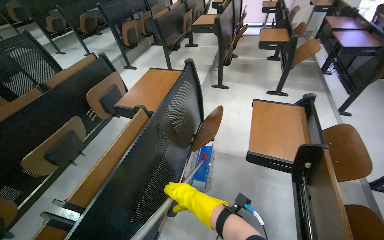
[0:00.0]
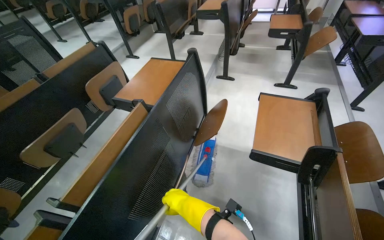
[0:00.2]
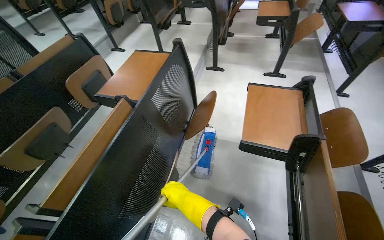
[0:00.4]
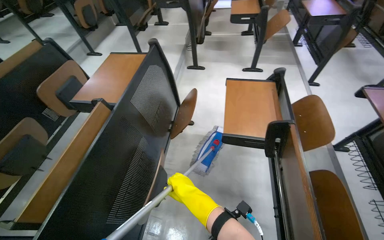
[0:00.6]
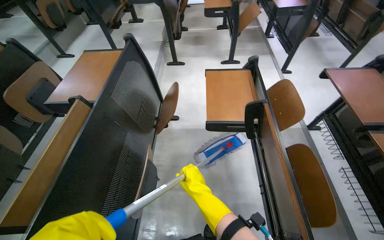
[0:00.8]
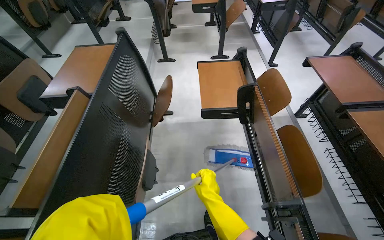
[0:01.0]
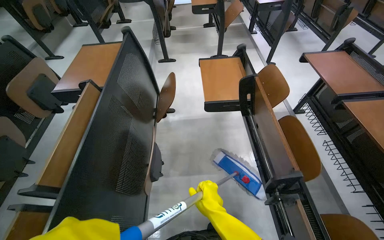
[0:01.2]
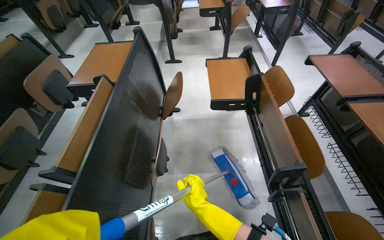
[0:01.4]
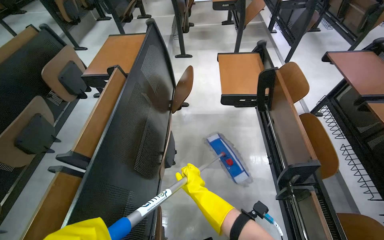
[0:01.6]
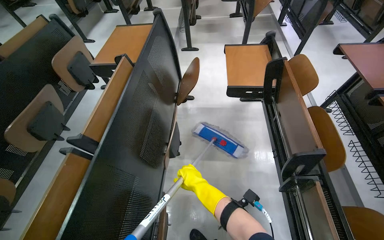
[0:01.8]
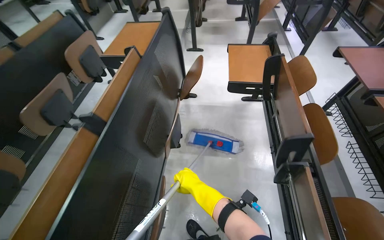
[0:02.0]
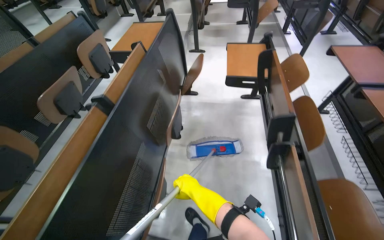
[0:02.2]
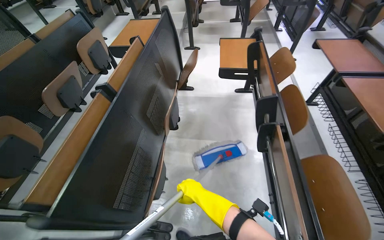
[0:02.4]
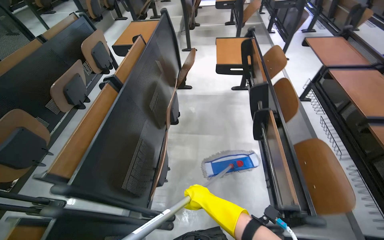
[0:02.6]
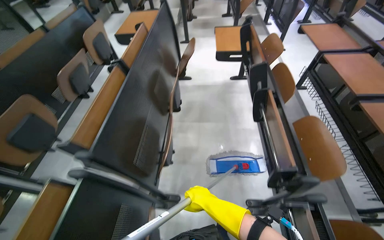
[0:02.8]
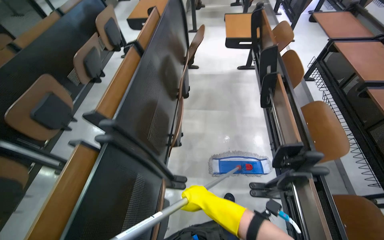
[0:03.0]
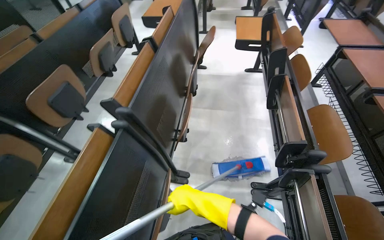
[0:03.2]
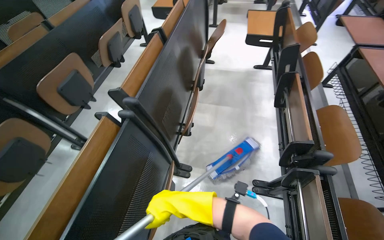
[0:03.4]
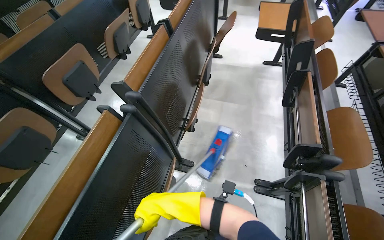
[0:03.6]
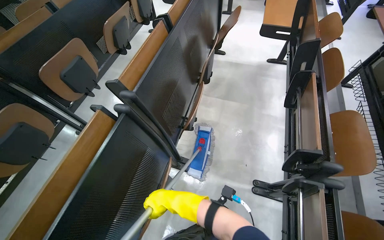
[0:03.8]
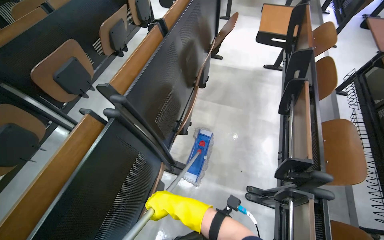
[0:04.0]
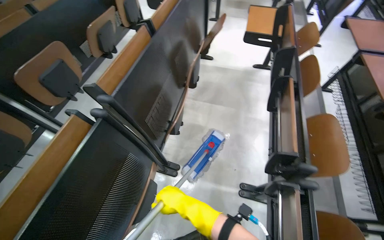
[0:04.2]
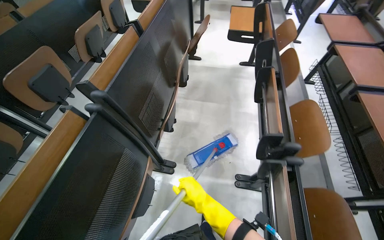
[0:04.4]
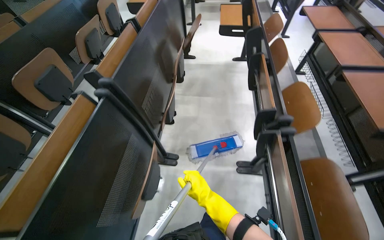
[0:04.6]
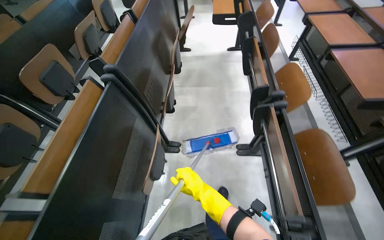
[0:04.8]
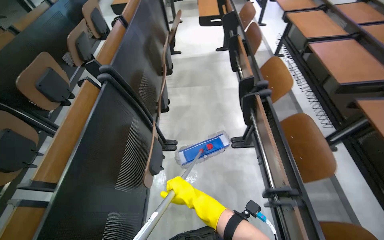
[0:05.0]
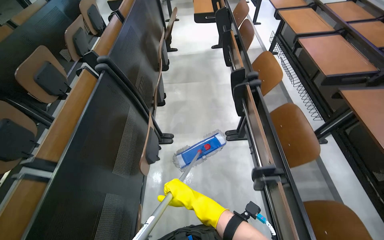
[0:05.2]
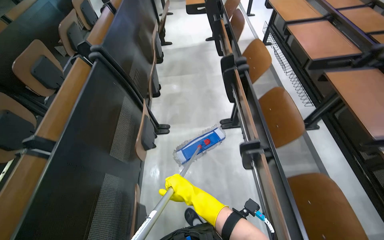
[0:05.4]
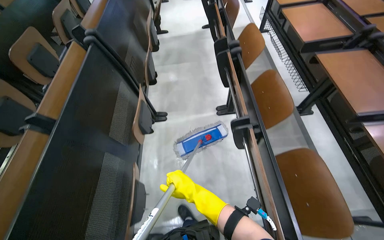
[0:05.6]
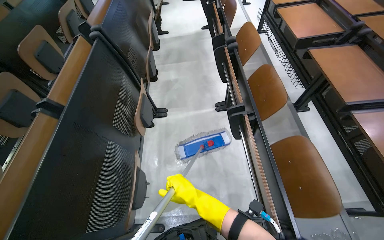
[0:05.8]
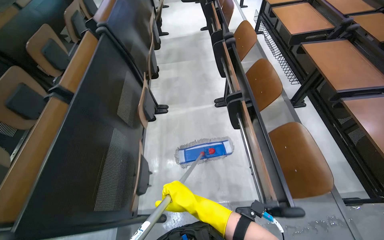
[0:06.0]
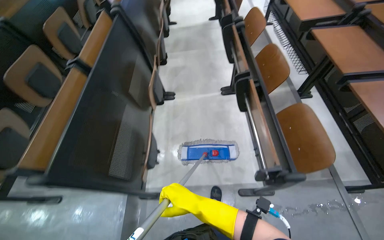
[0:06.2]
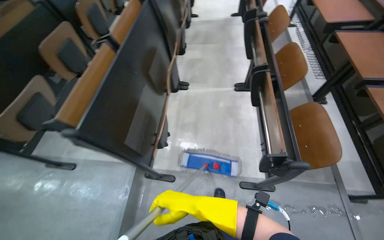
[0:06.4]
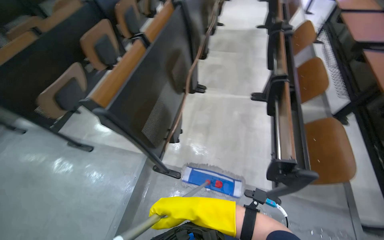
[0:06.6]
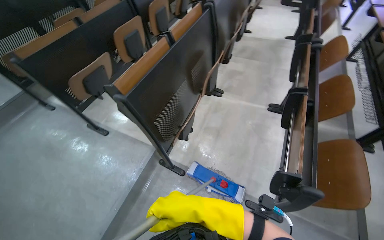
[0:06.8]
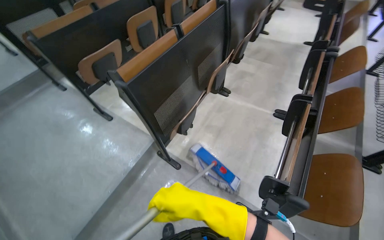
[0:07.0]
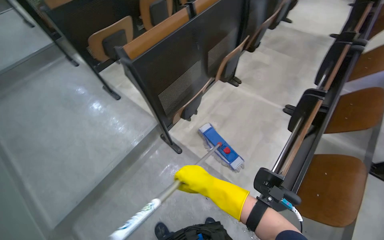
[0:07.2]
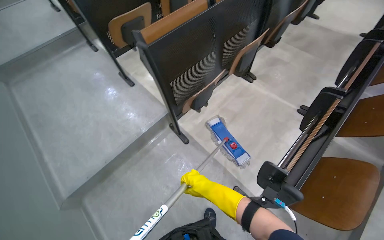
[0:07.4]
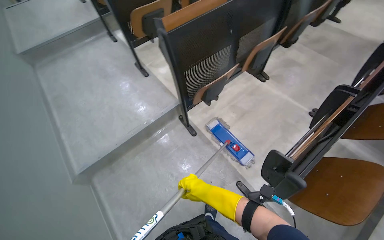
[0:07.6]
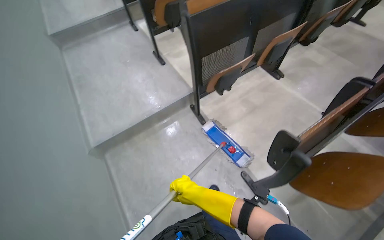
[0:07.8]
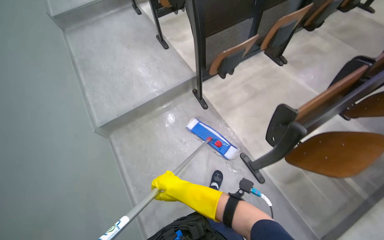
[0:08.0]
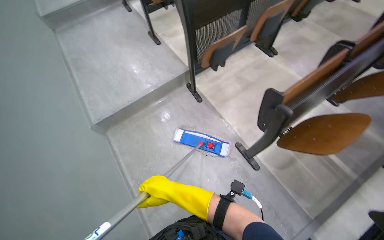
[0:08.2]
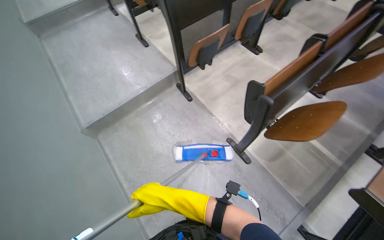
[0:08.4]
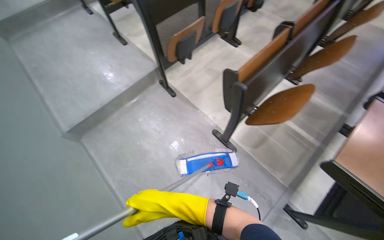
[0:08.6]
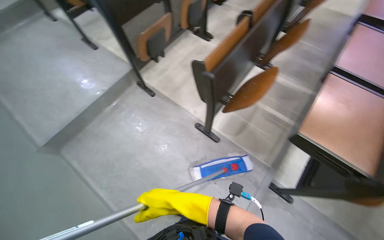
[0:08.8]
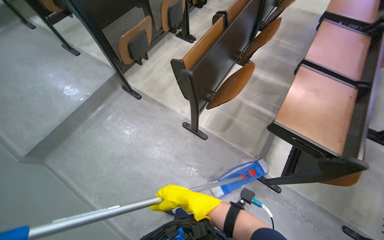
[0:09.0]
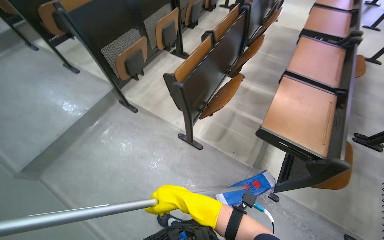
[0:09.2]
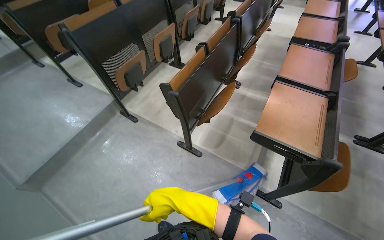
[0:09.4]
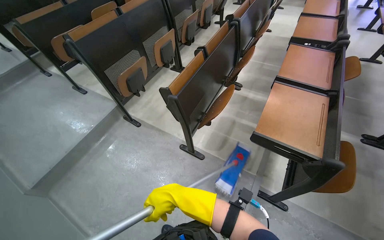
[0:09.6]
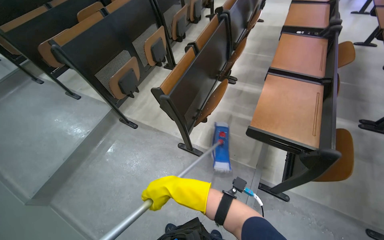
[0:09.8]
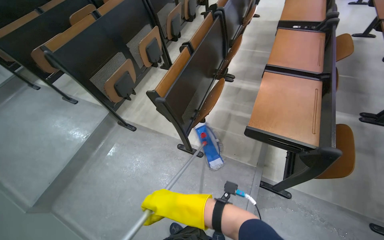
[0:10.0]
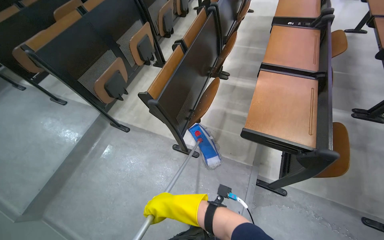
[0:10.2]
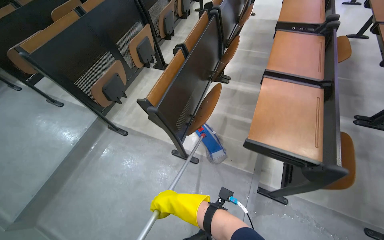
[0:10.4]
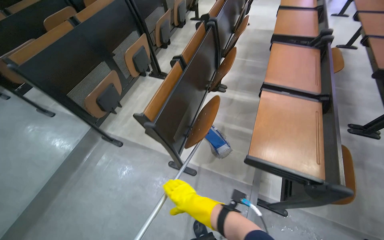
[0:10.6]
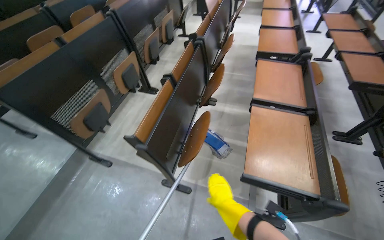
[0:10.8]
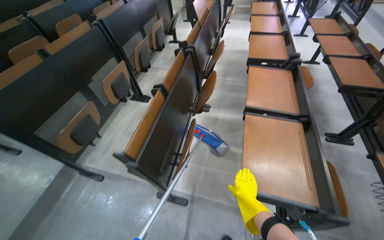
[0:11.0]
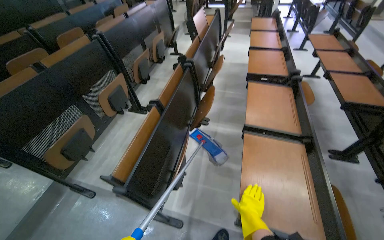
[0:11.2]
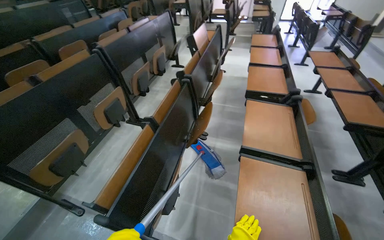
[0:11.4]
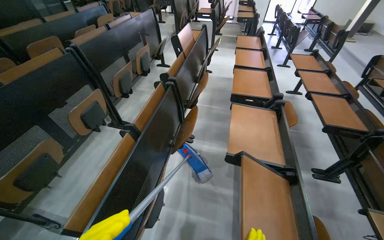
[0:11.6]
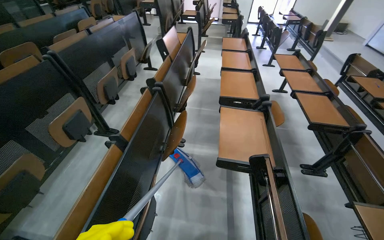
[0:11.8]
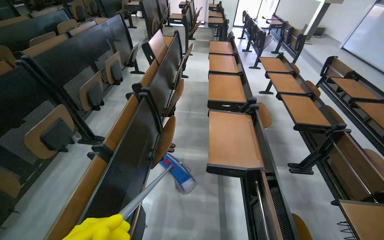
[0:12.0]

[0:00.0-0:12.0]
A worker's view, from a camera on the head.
Job: mopping floor.
The whole recording: Mopping lecture hall floor. The worker mops the floor of the lecture hall, moving the mop through the aisles between seats.
0:00.0 to 0:01.6: The wearer looks some 15 degrees further to the right.
0:01.6 to 0:03.0: The camera is carried roughly 70 cm.
0:03.0 to 0:04.4: The right hand is displaced down the picture by approximately 15 cm, and moves some 15 cm to the left and comes back.
0:04.4 to 0:06.0: The wearer moves some 80 cm.
0:06.0 to 0:07.6: The wearer looks roughly 55 degrees further to the left.
0:07.6 to 0:09.0: The camera travels about 60 cm. The head rotates approximately 20 degrees to the right.
0:09.0 to 0:10.4: The right hand heads farther from the camera, covering about 10 cm.
0:10.4 to 0:12.0: The camera is carried approximately 50 cm. The camera sweeps to the right, by approximately 20 degrees. The view tips upward by approximately 15 degrees.

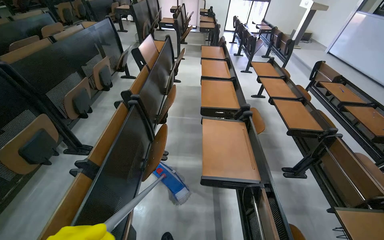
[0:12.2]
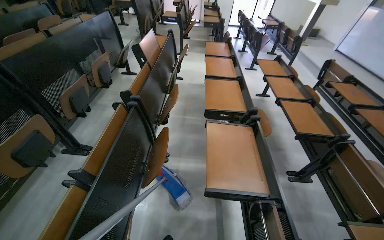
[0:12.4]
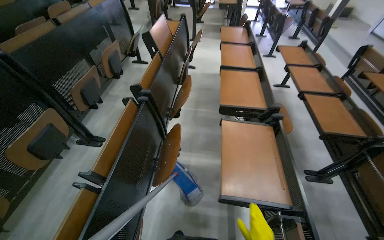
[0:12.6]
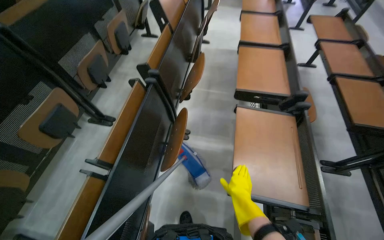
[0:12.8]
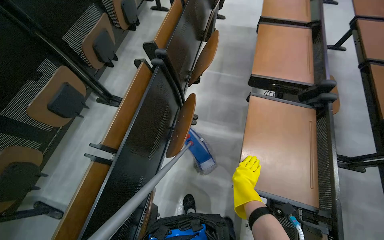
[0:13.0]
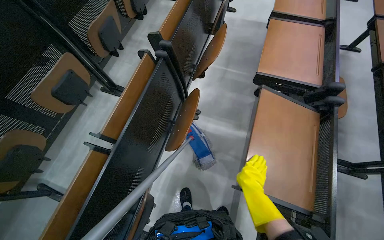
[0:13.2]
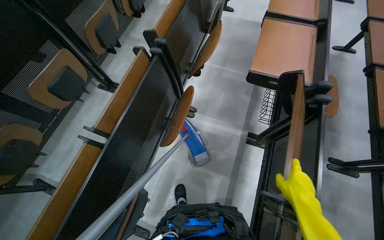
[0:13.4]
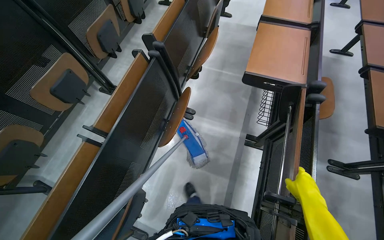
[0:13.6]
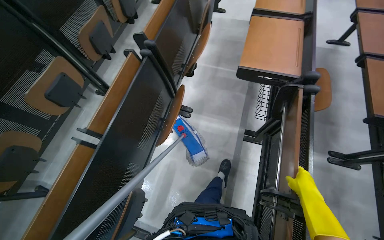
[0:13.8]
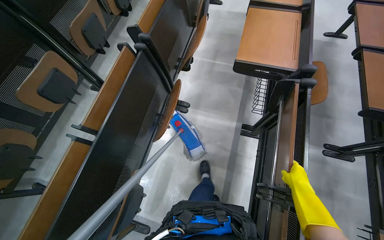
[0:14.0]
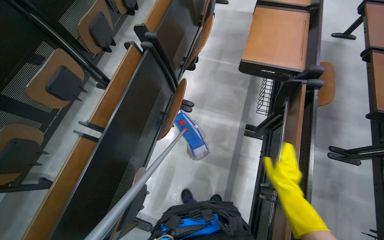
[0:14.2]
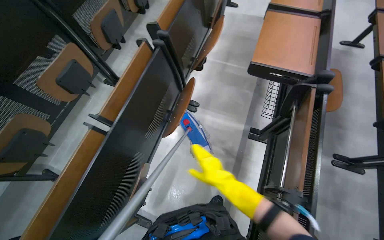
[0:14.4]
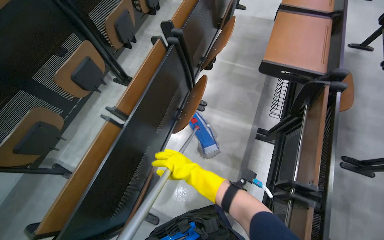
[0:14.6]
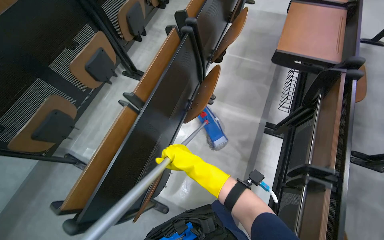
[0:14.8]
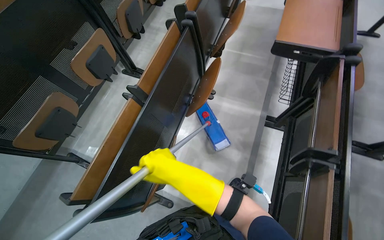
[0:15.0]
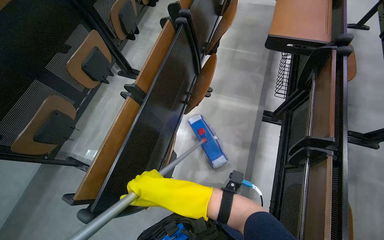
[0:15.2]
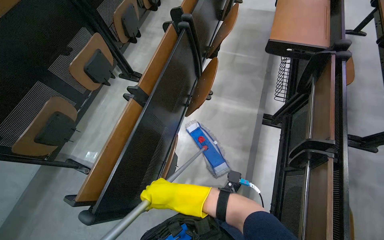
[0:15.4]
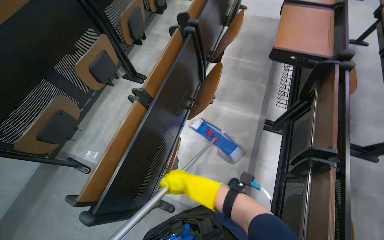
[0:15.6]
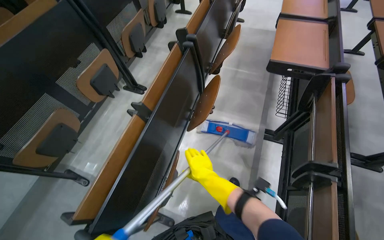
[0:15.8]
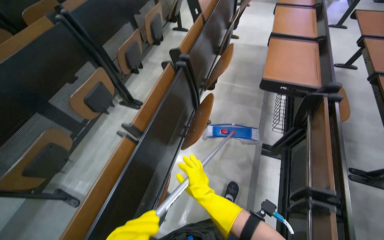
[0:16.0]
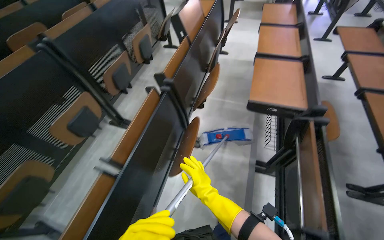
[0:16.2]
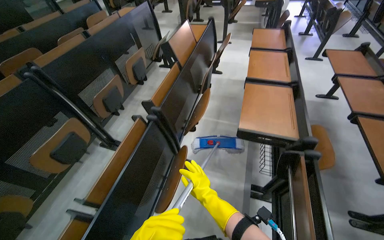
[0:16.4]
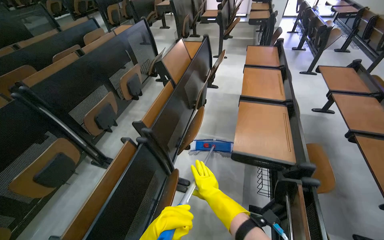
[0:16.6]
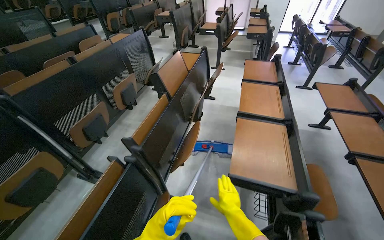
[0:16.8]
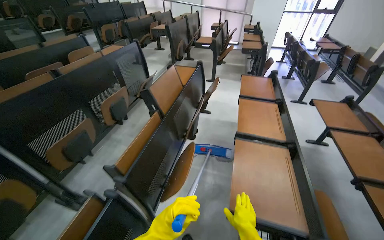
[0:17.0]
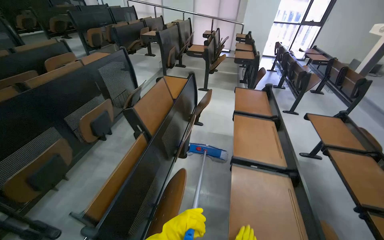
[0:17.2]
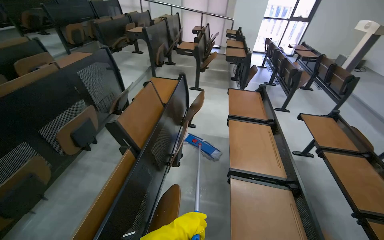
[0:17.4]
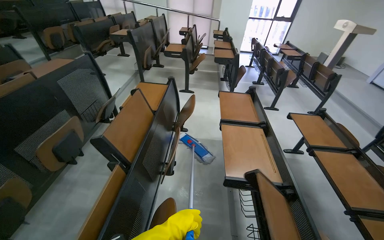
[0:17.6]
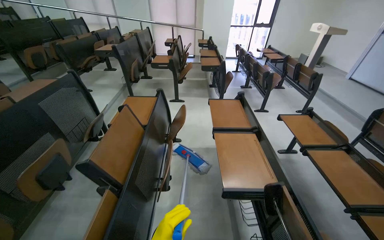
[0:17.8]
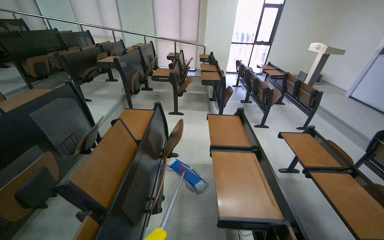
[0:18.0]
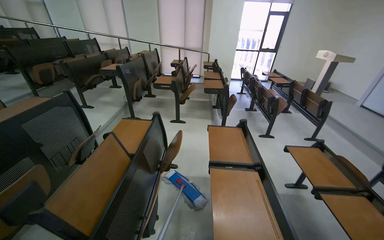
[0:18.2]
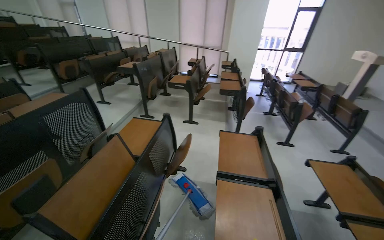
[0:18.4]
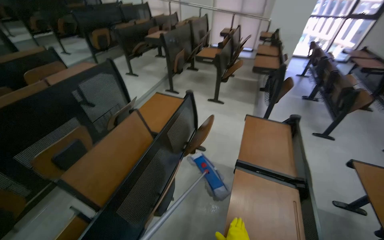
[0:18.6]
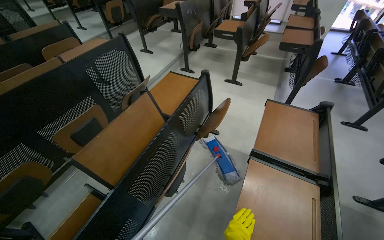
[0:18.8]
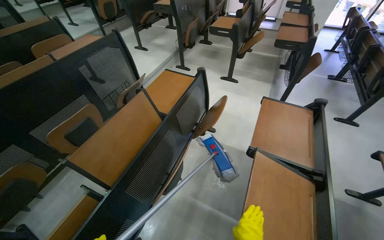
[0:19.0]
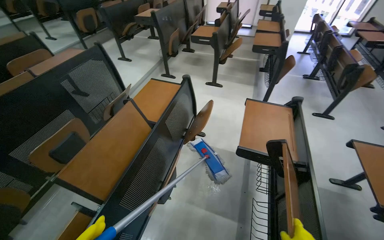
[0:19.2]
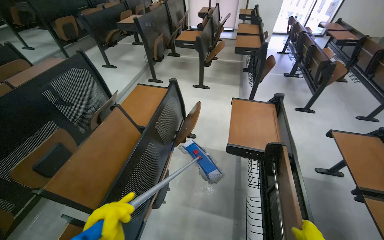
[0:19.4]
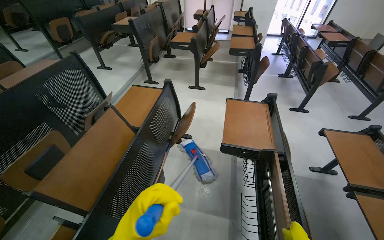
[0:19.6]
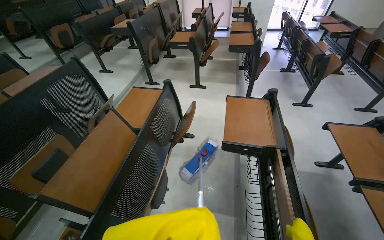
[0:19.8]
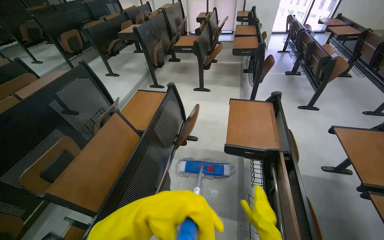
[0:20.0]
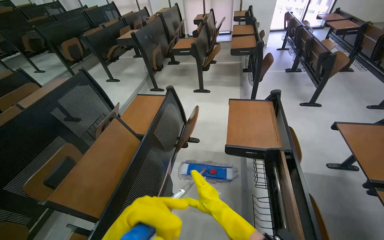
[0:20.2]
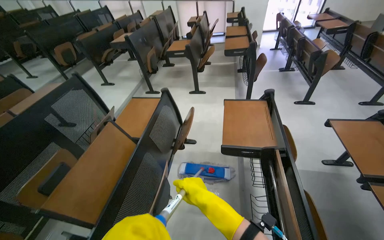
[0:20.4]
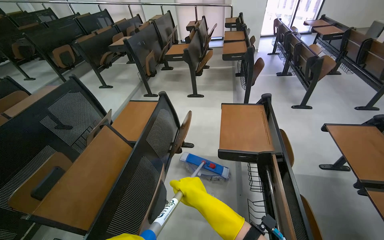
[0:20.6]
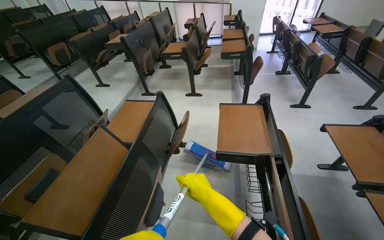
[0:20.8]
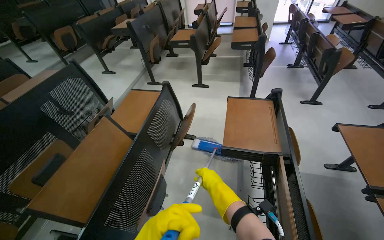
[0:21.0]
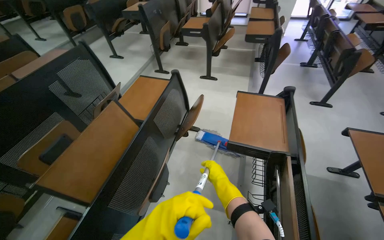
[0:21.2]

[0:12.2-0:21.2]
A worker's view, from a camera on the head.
Job: mopping floor.
The whole recording: Mopping lecture hall floor. The worker mops the floor of the lecture hall, moving the mop through the aisles between seats.
0:12.2 to 0:13.8: The wearer looks some 25 degrees further downward.
0:13.8 to 0:15.2: The right hand moves to the left, approximately 60 cm.
0:15.2 to 0:16.6: The wearer moves roughly 50 cm. The camera pitches upward, by some 20 degrees.
0:16.6 to 0:18.2: The wearer moves roughly 80 cm. The view tips upward by about 15 degrees.
0:18.2 to 0:19.8: The view tilts roughly 15 degrees downward.
